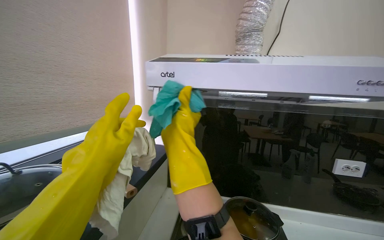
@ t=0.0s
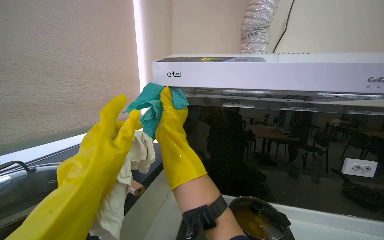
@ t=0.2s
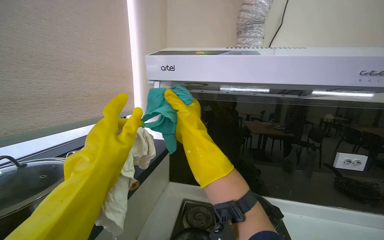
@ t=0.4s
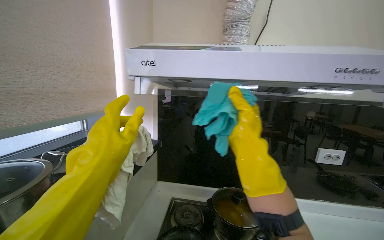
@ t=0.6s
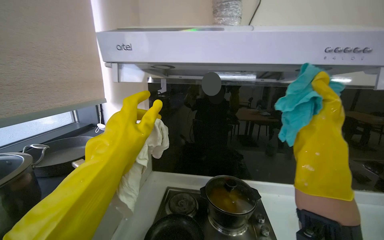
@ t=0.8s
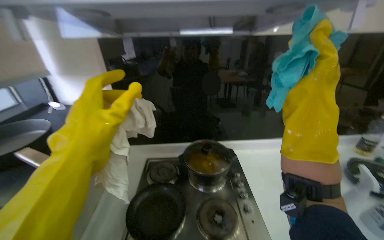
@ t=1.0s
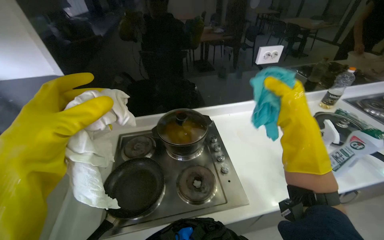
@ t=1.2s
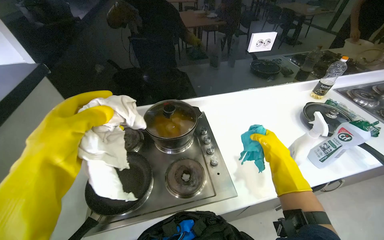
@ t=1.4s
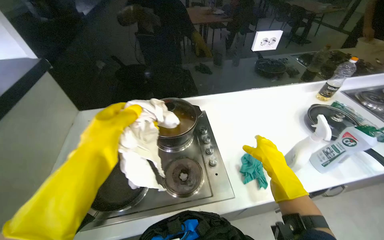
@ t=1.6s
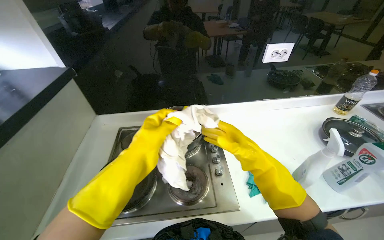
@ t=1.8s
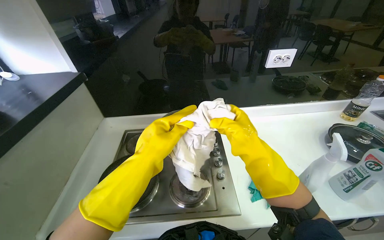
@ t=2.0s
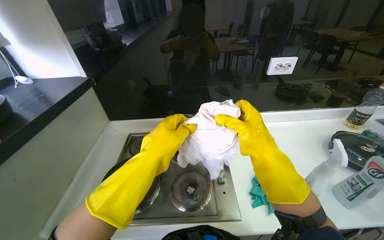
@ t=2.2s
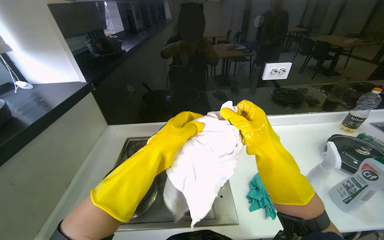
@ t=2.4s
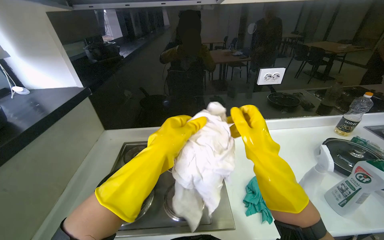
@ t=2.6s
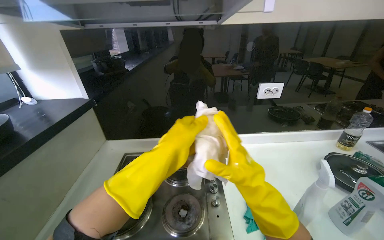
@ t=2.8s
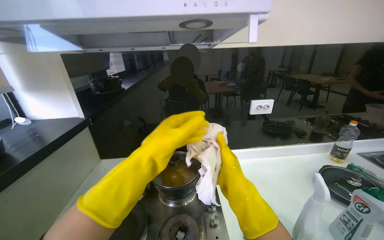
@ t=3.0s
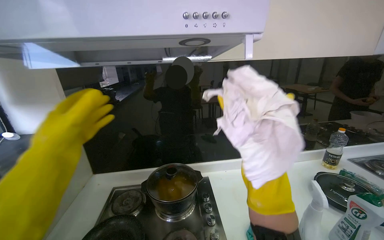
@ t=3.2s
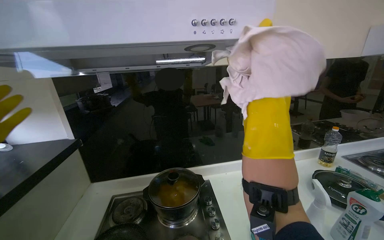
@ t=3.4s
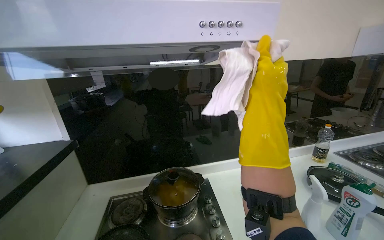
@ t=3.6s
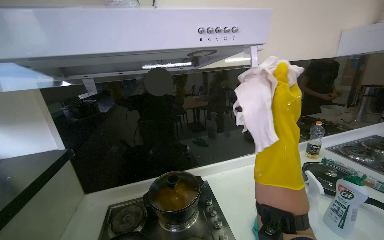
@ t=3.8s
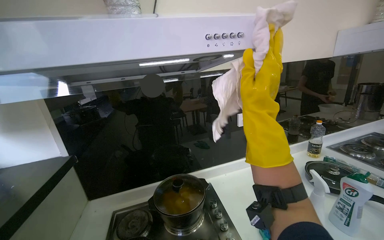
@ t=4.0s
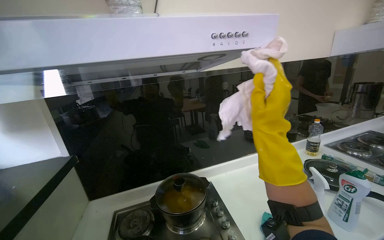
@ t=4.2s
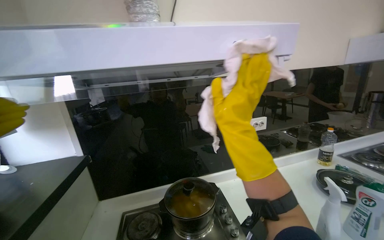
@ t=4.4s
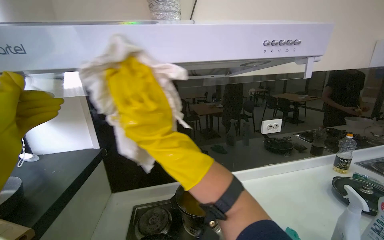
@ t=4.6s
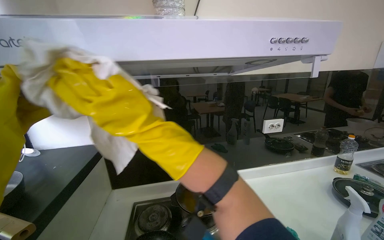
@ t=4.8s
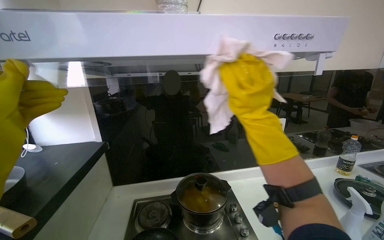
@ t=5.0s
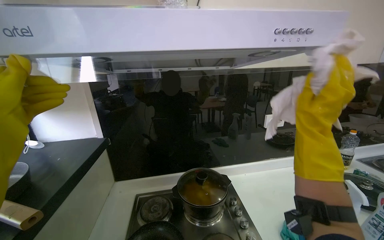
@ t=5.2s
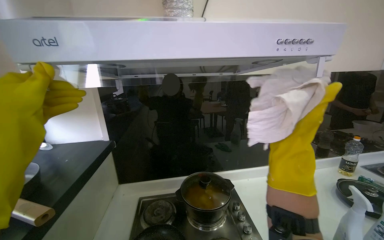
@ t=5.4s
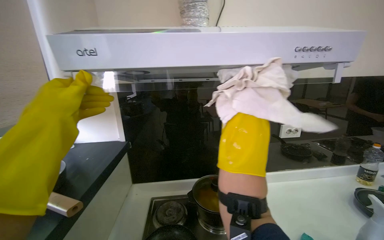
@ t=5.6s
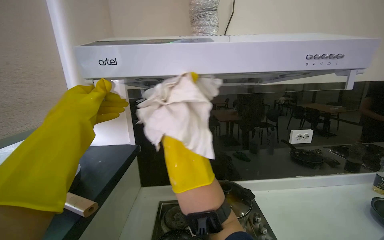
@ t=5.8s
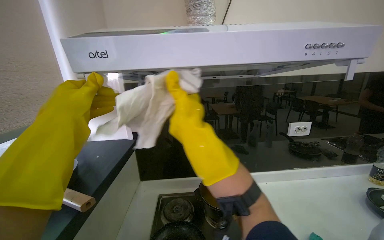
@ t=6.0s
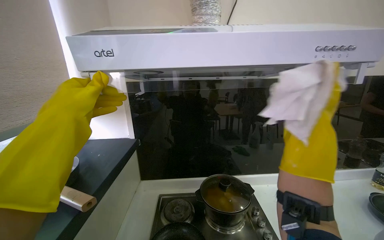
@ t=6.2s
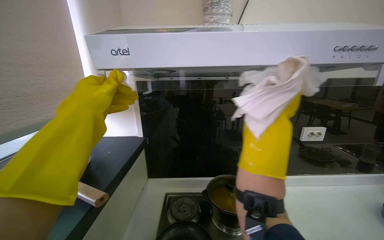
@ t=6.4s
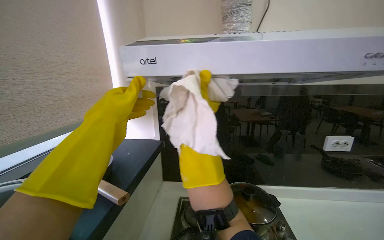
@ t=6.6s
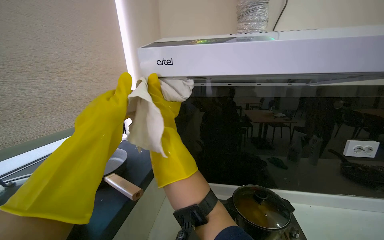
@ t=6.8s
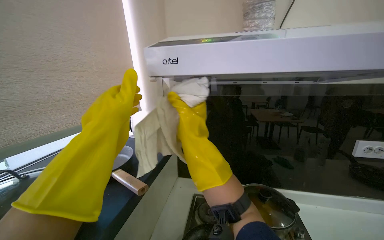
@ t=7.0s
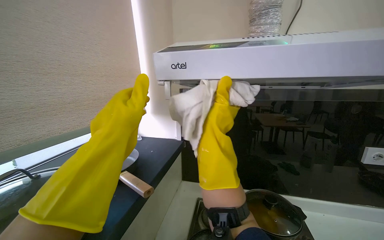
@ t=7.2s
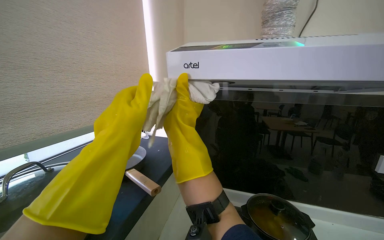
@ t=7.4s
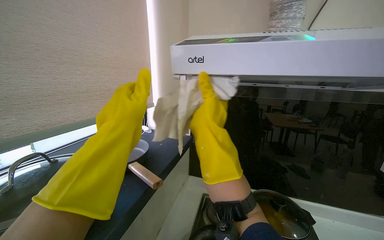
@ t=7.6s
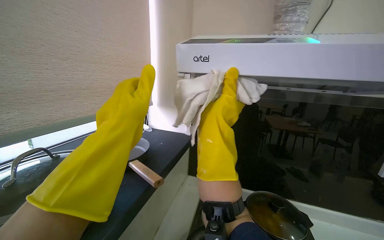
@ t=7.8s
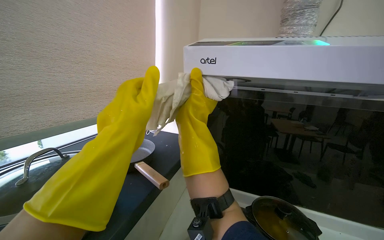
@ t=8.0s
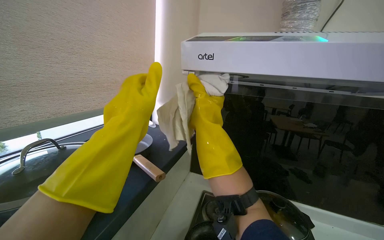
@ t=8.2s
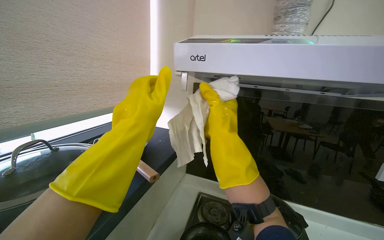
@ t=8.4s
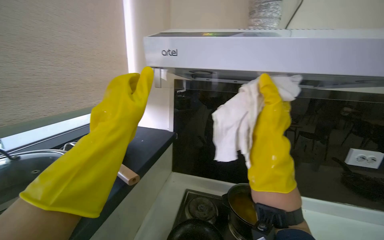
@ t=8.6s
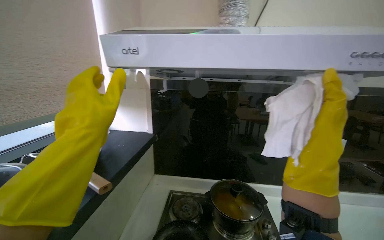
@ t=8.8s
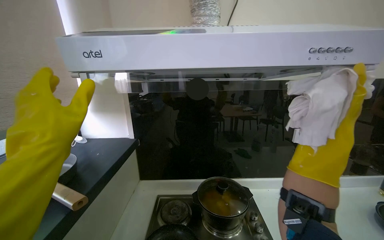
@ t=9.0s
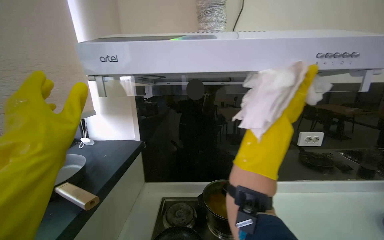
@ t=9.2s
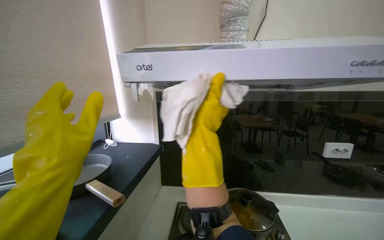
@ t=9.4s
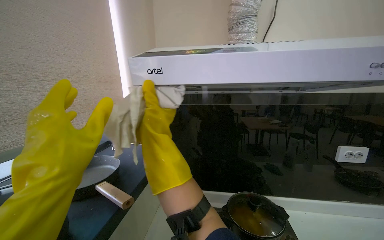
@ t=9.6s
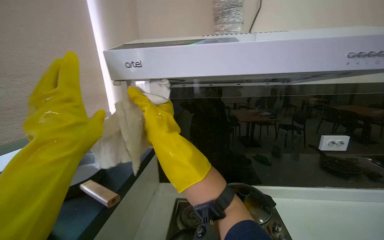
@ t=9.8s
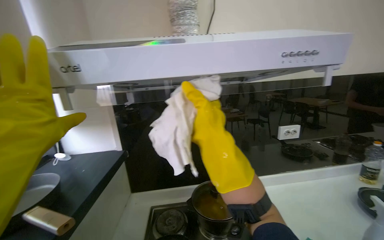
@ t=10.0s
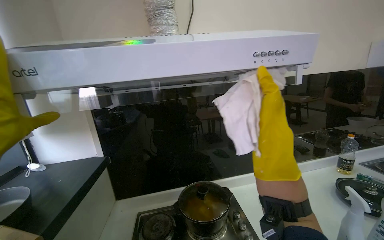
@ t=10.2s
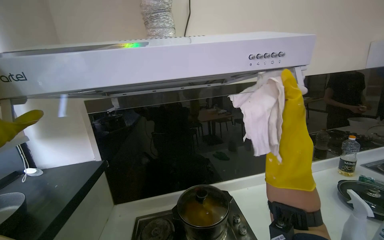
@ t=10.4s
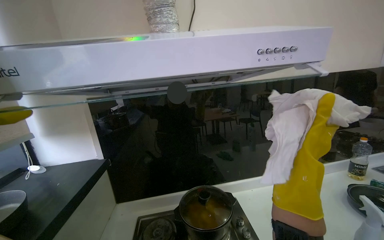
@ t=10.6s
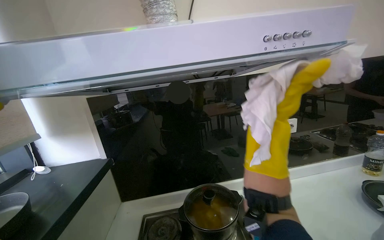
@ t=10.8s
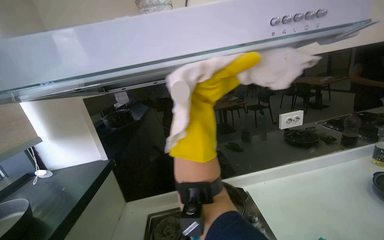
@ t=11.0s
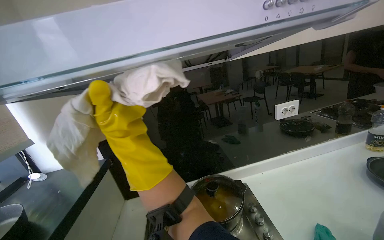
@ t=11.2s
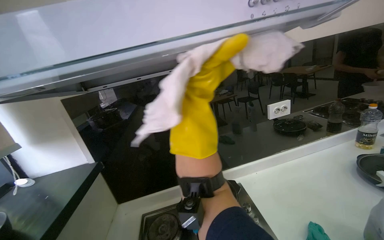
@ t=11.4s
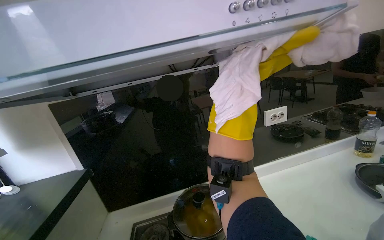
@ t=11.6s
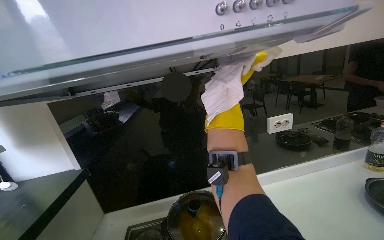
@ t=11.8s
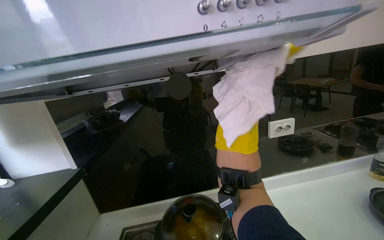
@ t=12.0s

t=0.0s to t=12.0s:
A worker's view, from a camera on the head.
Job: cleaning kitchen.
The whole recording: Wiping kitchen range hood. The worker wipes the kitchen range hood with cleaning cloths.
t=0.0s to t=1.6s: The head rotates some 25 degrees to the right. The view tips downward by approximately 35 degrees.
t=1.6s to t=3.0s: The camera pitches upward, by approximately 25 degrees. The left hand shifts roughly 10 cm to the right; the right hand travels to the left by roughly 10 cm.
t=3.0s to t=4.4s: The right hand heads up the picture and nearer to the camera, covering about 25 cm.
t=6.0s to t=7.6s: The view pans to the left by about 20 degrees. The right hand moves approximately 25 cm to the right and comes back.
t=7.6s to t=9.0s: The view pans to the right by roughly 15 degrees. The right hand is displaced to the right and nearer to the camera by about 40 cm.
t=10.4s to t=12.0s: The right hand heads farther from the camera and up the picture, covering about 25 cm, and moves roughly 20 cm to the left and comes back.

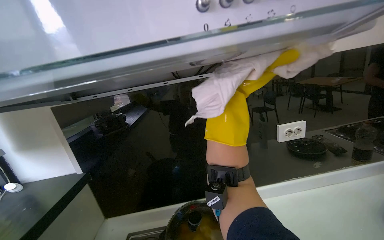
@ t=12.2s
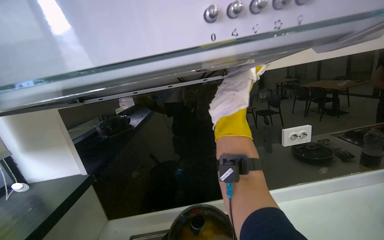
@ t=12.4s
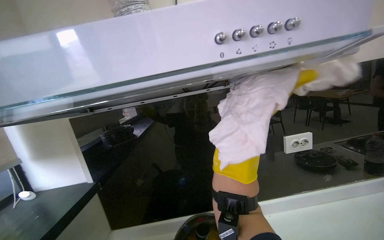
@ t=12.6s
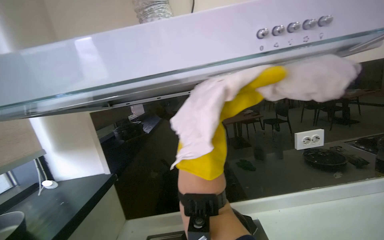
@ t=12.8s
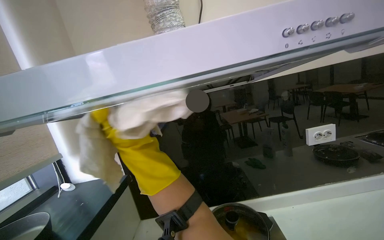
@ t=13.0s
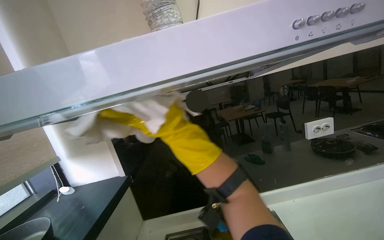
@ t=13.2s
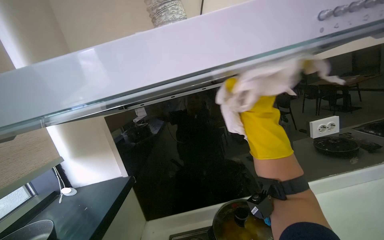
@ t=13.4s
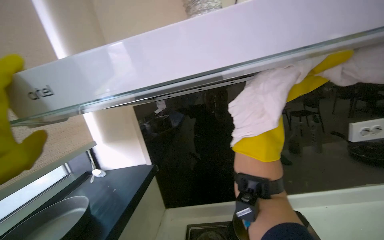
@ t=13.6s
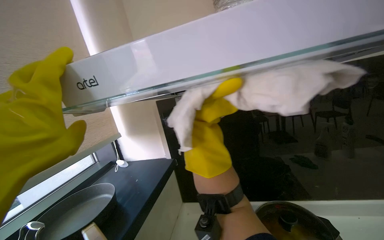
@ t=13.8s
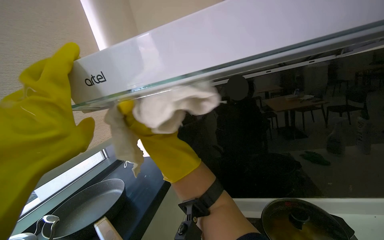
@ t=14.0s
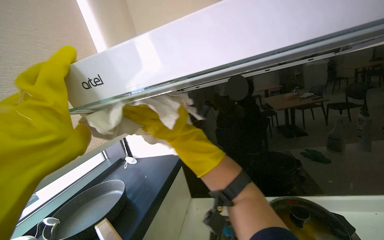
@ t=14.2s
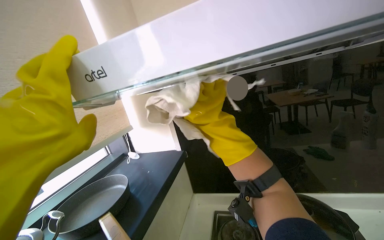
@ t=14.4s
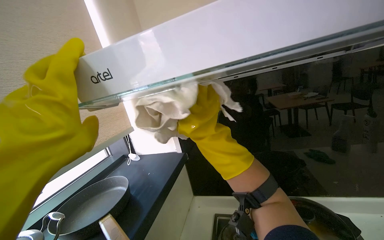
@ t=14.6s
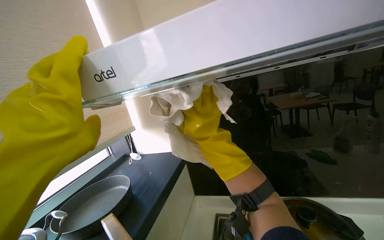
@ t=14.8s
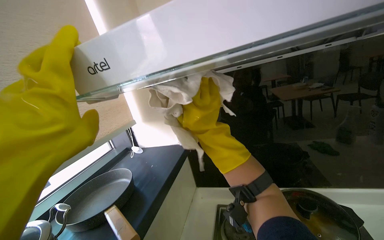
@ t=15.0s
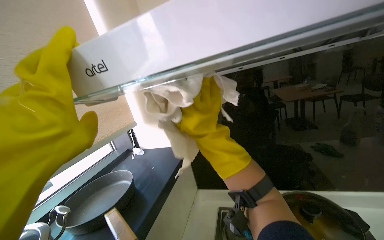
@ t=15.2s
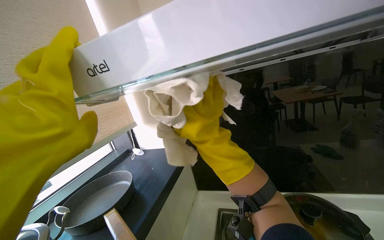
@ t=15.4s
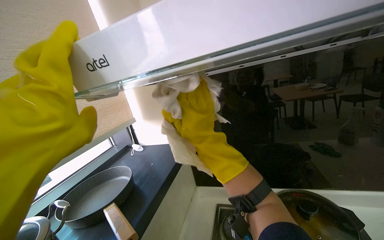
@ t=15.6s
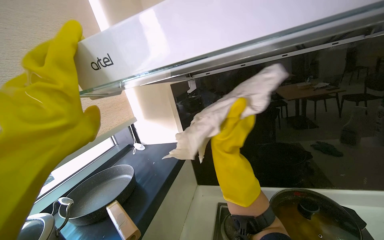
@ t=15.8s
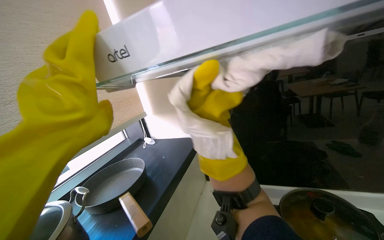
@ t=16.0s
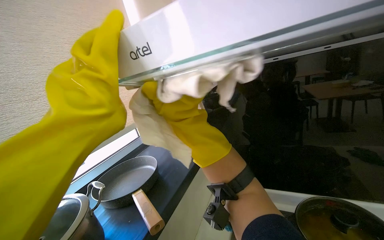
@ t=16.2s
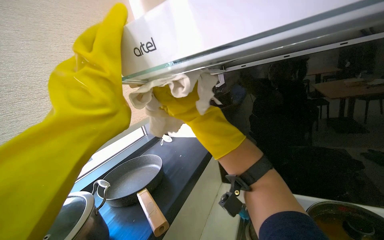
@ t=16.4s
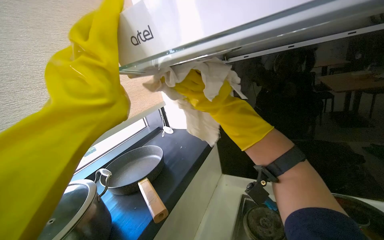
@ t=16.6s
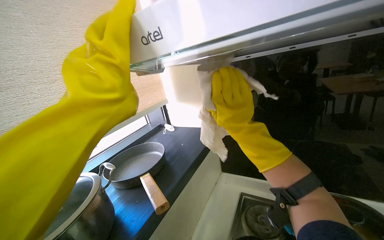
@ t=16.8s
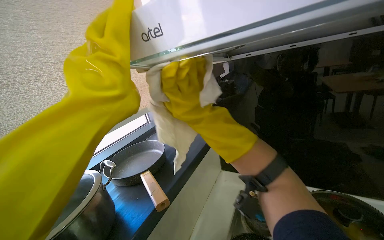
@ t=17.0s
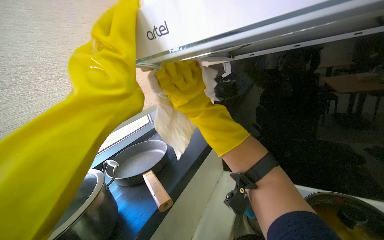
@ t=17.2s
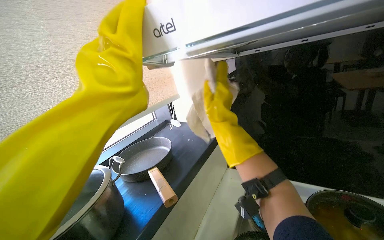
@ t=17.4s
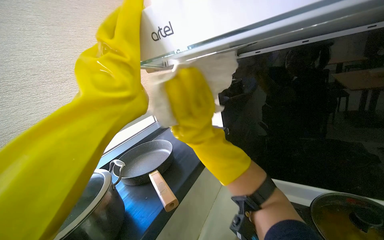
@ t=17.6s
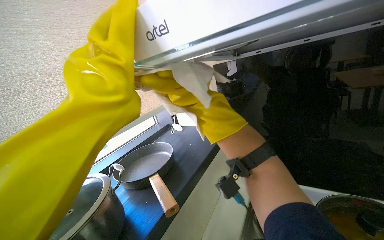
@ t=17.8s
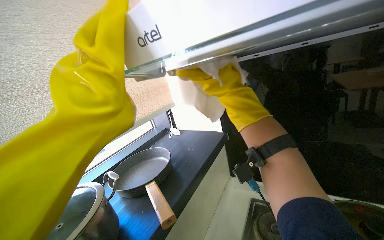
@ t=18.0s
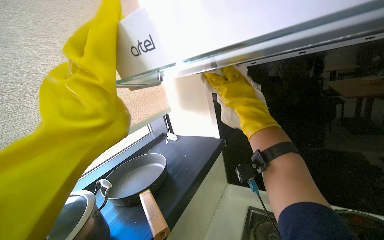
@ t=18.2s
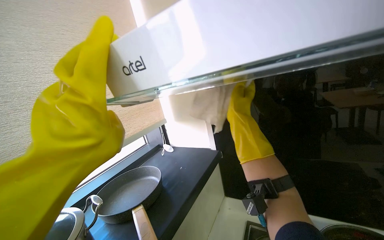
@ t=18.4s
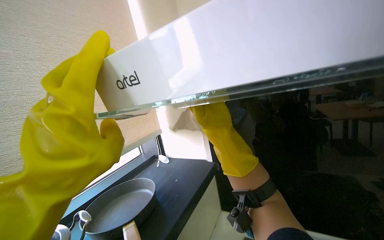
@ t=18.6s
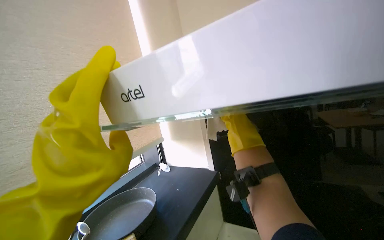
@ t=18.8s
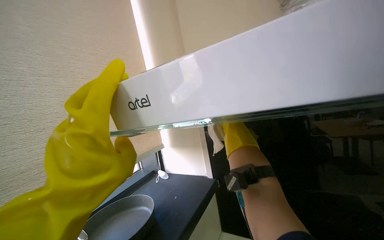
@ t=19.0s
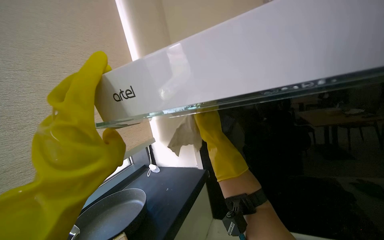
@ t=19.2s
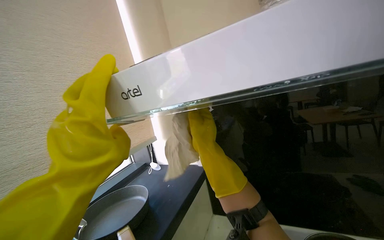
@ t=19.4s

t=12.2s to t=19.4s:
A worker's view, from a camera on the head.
Job: cleaning kitchen.
The whole recording: Wiping kitchen range hood. The worker wipes the kitchen range hood with cleaning cloths.
t=12.2s to t=13.6s: The right hand travels nearer to the camera by about 10 cm, and moves roughly 40 cm to the left and comes back.
t=15.0s to t=16.6s: The right hand swings left and right, approximately 15 cm each way, with 2 reversals.
t=16.6s to t=18.0s: The right hand reaches approximately 15 cm farther from the camera, then returns.
t=18.0s to t=19.4s: The camera pitches upward, by approximately 10 degrees.
